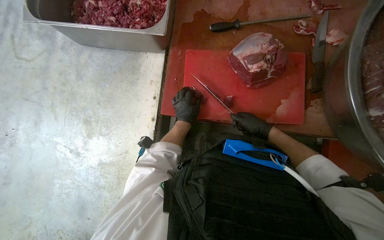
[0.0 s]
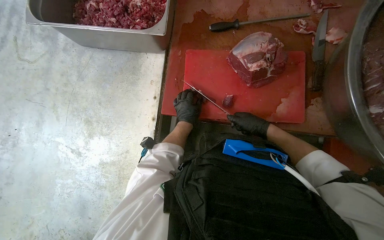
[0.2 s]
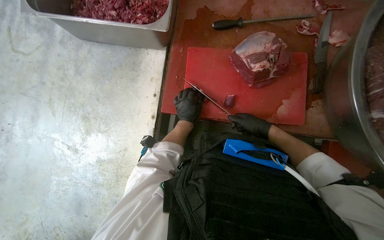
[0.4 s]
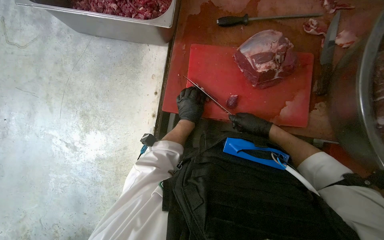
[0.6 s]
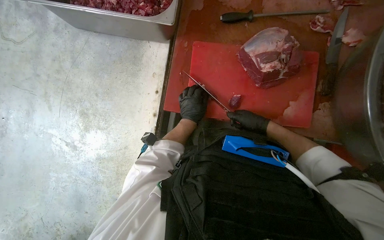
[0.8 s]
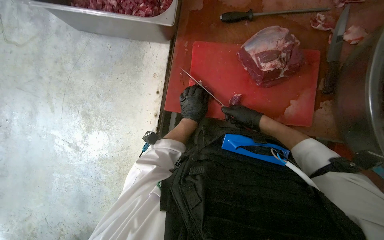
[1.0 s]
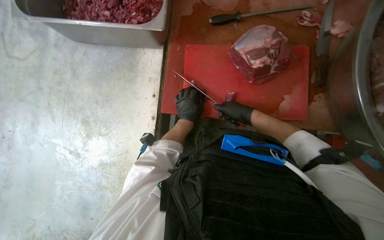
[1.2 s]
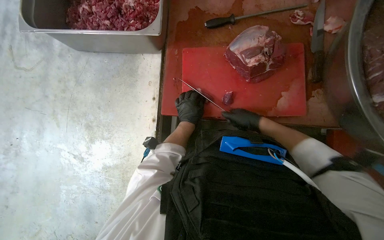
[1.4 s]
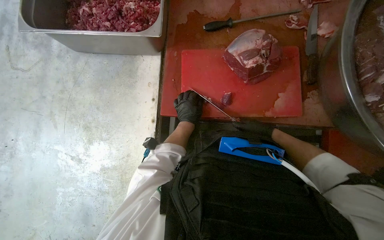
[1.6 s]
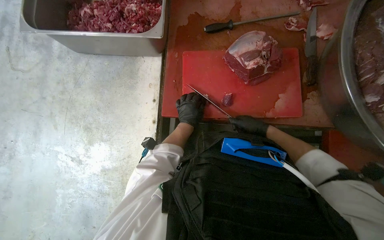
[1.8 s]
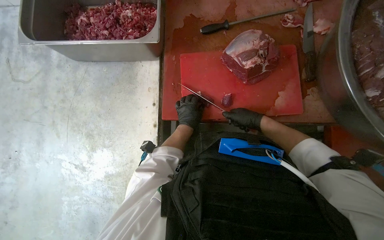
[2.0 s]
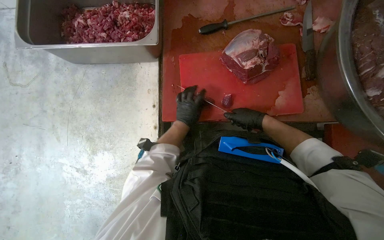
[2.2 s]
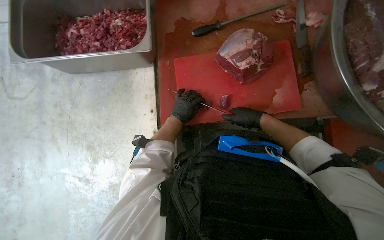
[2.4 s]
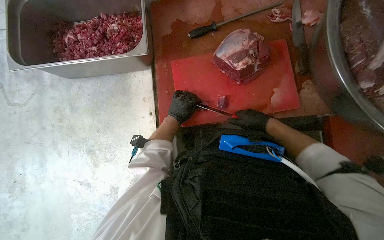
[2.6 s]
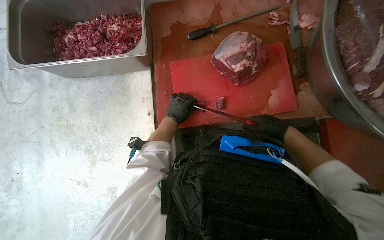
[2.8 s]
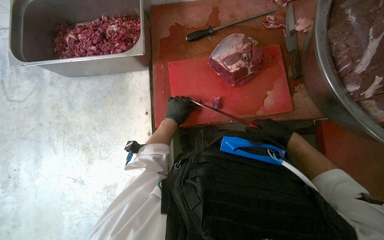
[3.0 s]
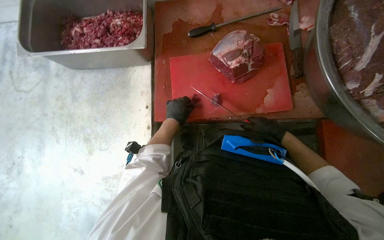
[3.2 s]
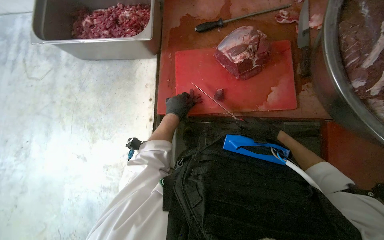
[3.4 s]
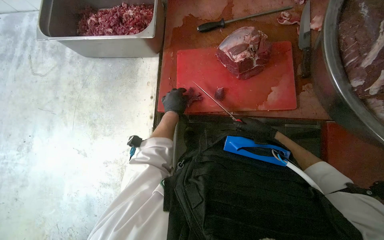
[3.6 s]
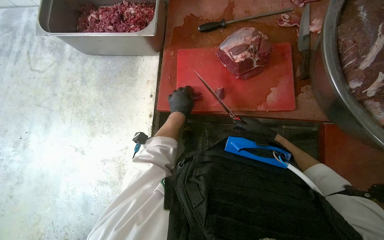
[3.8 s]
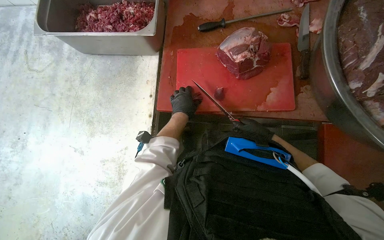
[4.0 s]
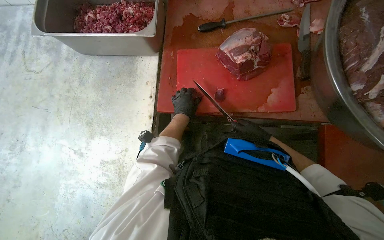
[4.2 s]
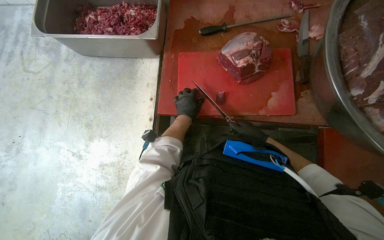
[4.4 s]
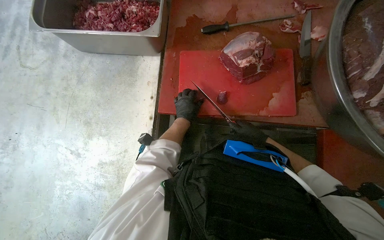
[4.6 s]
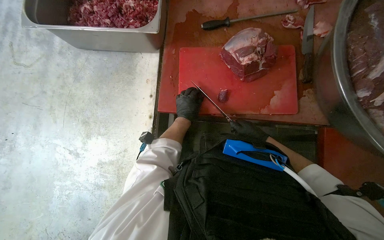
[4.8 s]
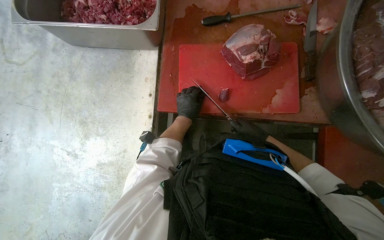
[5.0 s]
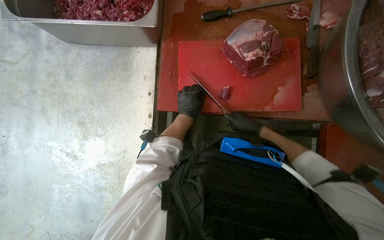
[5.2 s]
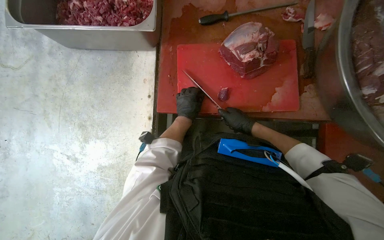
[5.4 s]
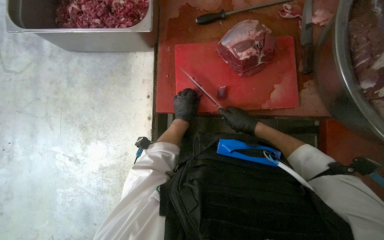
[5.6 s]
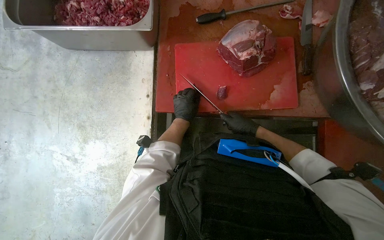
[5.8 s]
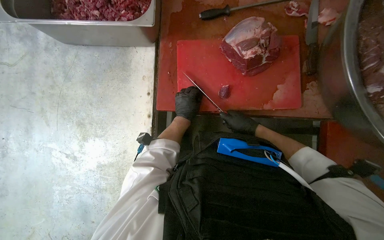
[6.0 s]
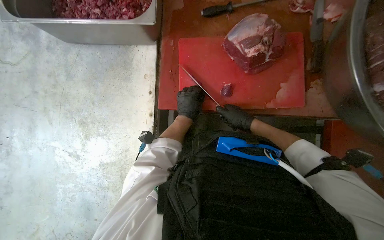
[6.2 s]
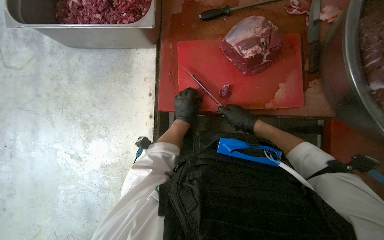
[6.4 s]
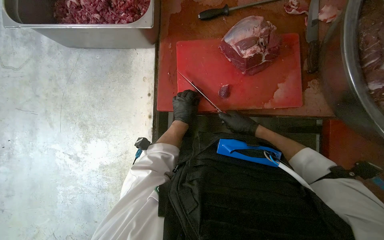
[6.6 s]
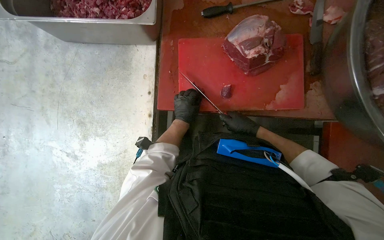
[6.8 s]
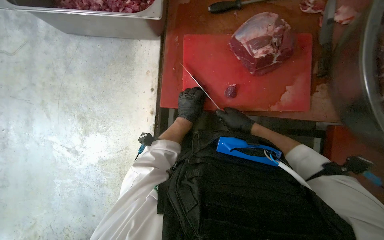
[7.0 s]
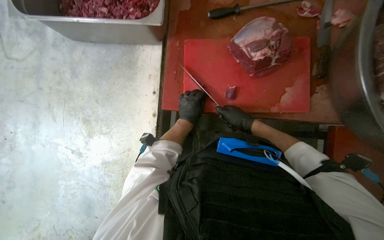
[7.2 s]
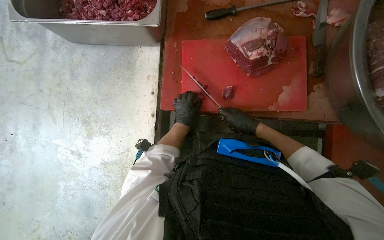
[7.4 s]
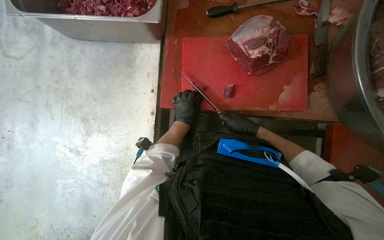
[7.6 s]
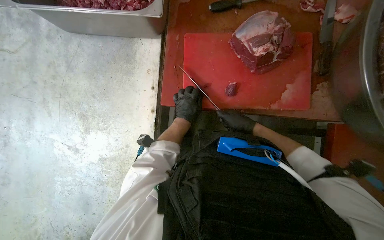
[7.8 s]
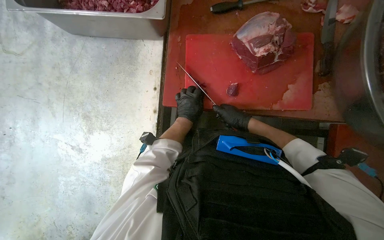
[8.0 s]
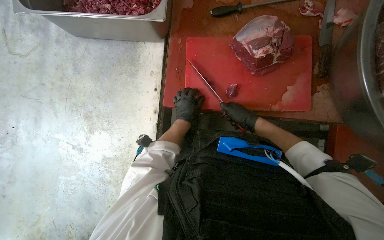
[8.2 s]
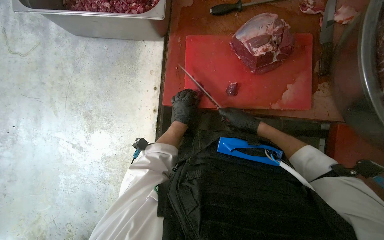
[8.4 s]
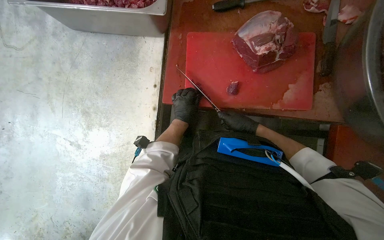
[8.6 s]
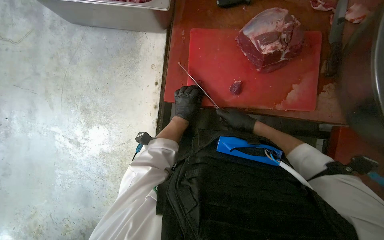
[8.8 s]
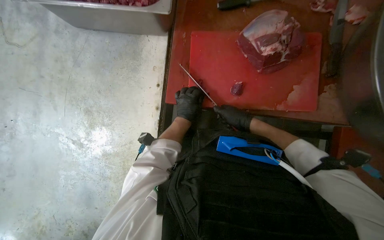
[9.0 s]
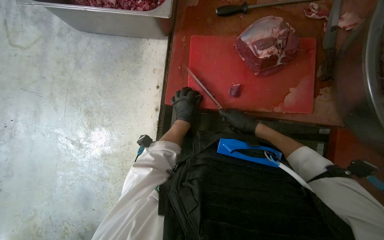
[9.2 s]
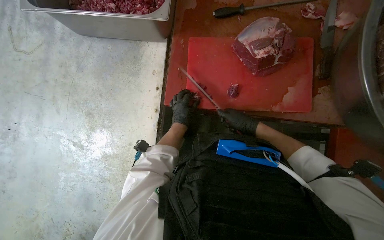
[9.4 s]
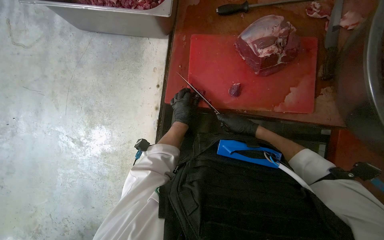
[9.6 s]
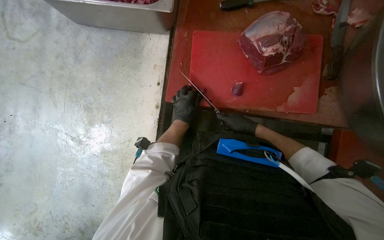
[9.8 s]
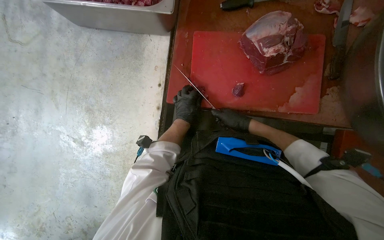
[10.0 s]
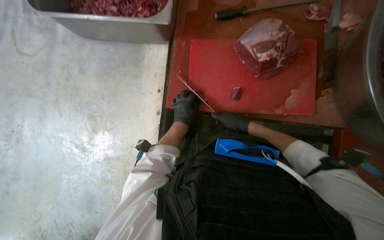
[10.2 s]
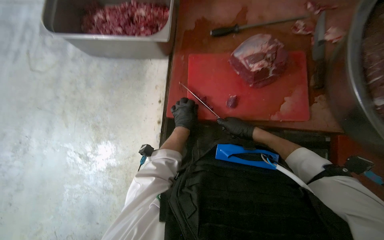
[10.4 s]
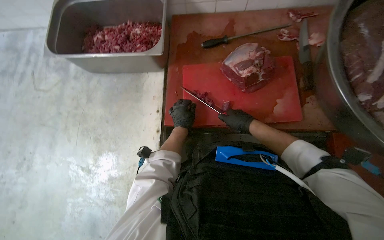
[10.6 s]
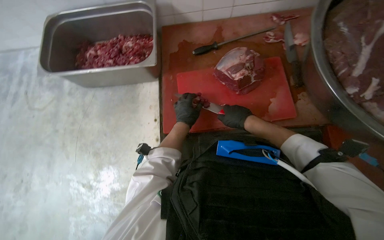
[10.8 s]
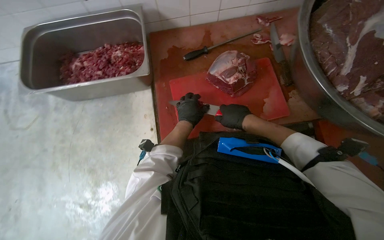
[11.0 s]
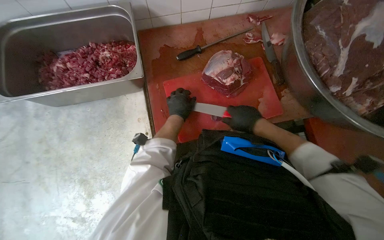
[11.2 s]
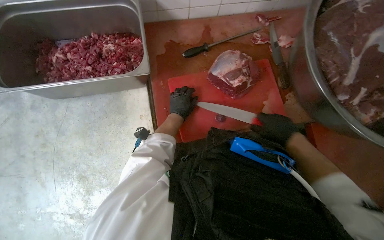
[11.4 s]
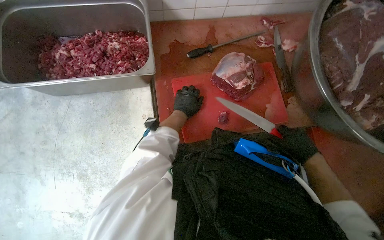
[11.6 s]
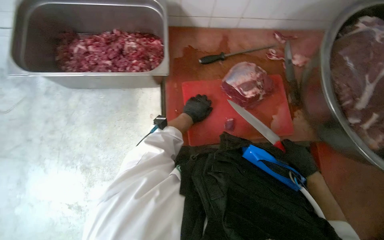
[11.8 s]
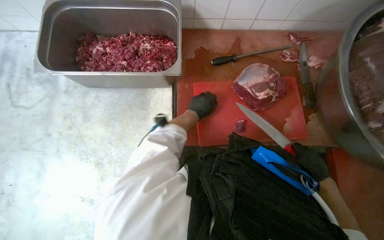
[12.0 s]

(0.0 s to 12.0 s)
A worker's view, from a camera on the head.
Job: preparing food.
The whole recording: Cutting meat on board. The worker cuts pieces of meat on a red cutting board with a knife.
0.0 s - 1.6 s: The hands make small movements and keep their place.
1.6 s - 3.0 s: The right hand shifts approximately 10 cm nearer to the camera.
3.0 s - 4.4 s: The right hand heads farther from the camera, covering approximately 10 cm.
4.4 s - 6.0 s: The hands are busy where they are.
6.0 s - 10.4 s: The hands work in one place, with small movements.
10.4 s - 12.0 s: The right hand travels to the right and nearer to the camera by some 15 cm, while the left hand shifts some 15 cm up the picture.

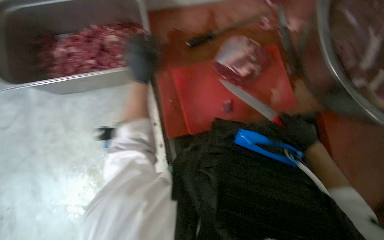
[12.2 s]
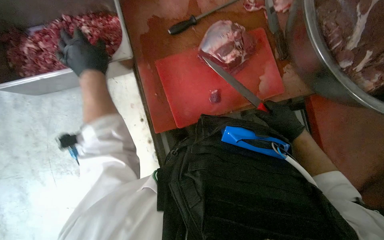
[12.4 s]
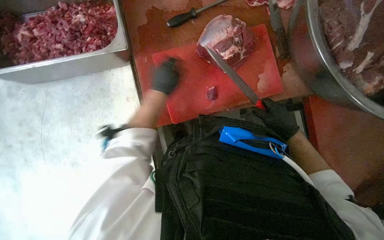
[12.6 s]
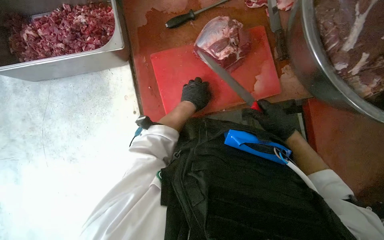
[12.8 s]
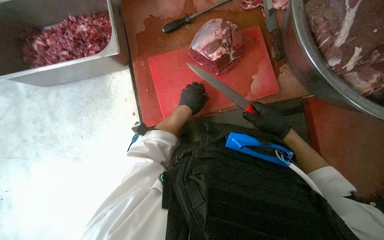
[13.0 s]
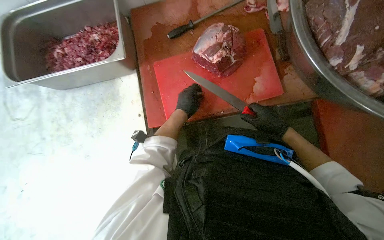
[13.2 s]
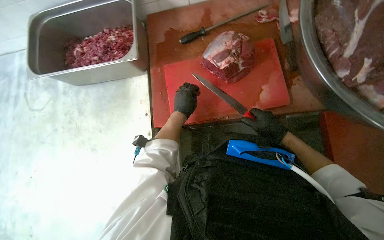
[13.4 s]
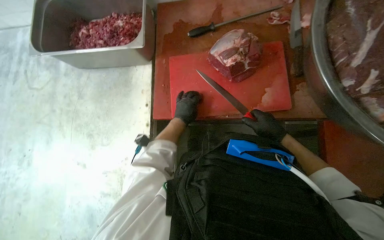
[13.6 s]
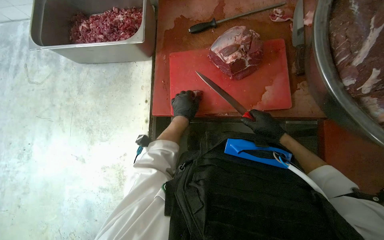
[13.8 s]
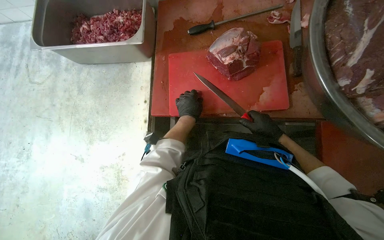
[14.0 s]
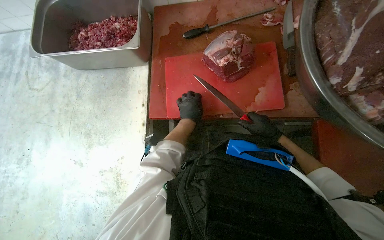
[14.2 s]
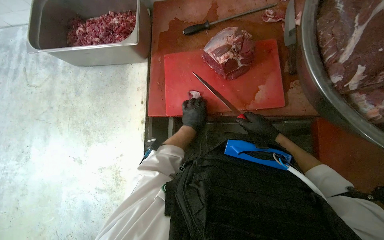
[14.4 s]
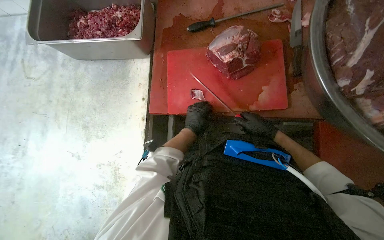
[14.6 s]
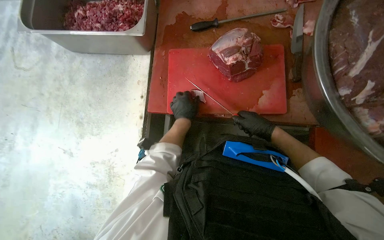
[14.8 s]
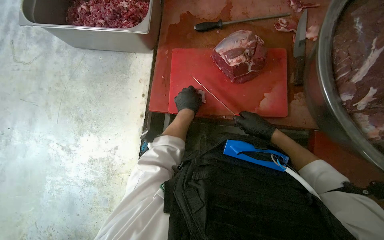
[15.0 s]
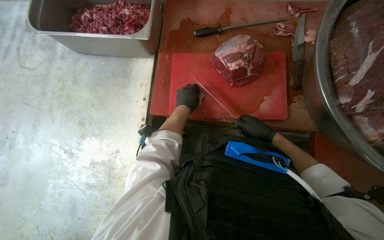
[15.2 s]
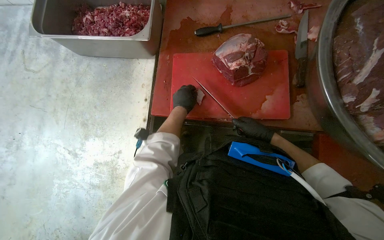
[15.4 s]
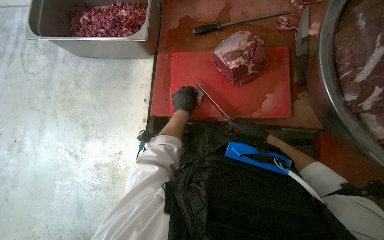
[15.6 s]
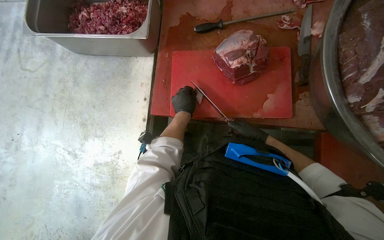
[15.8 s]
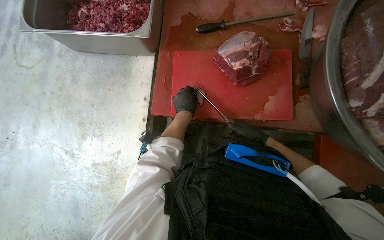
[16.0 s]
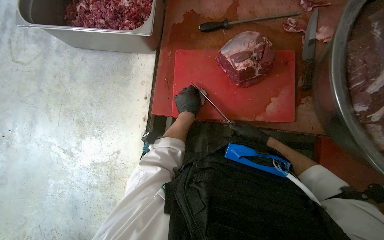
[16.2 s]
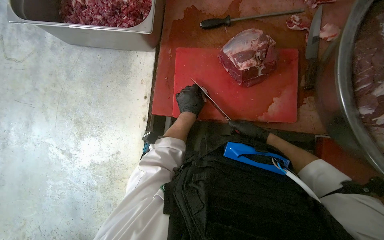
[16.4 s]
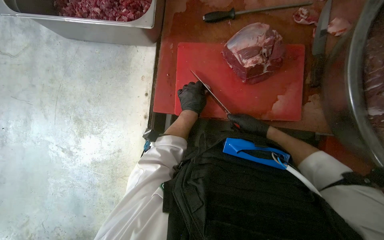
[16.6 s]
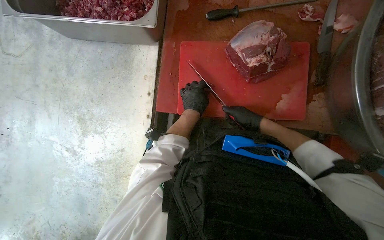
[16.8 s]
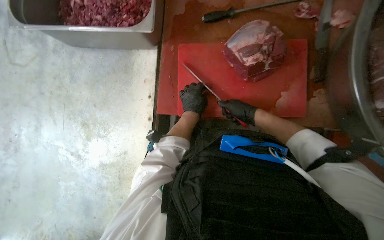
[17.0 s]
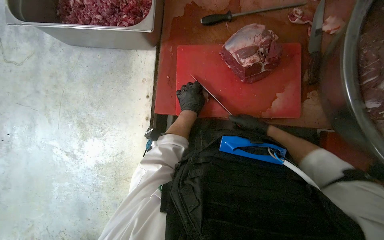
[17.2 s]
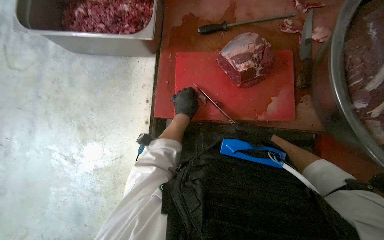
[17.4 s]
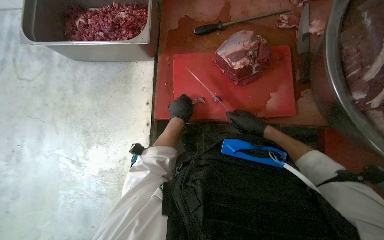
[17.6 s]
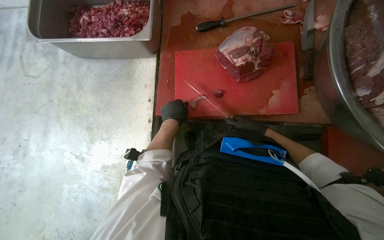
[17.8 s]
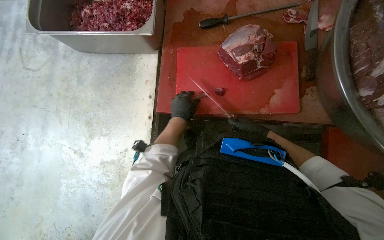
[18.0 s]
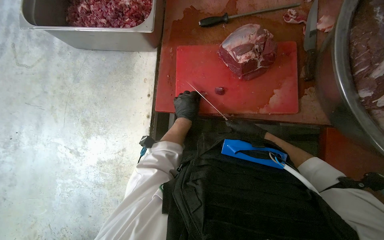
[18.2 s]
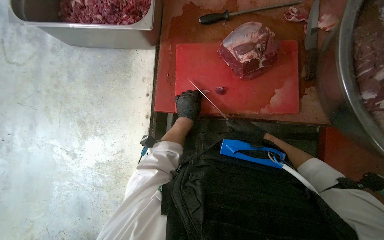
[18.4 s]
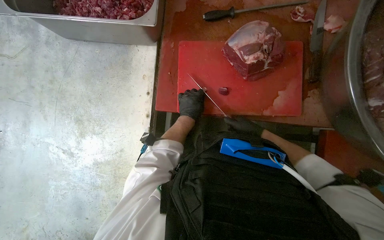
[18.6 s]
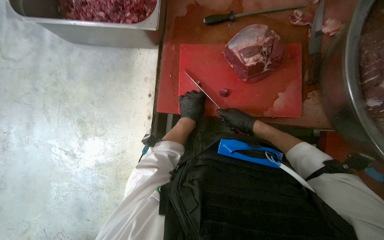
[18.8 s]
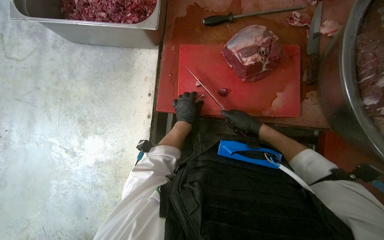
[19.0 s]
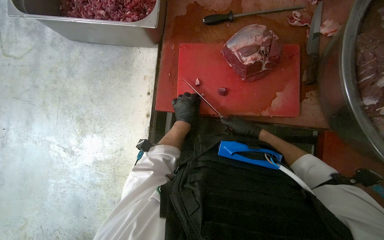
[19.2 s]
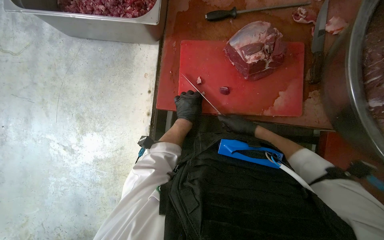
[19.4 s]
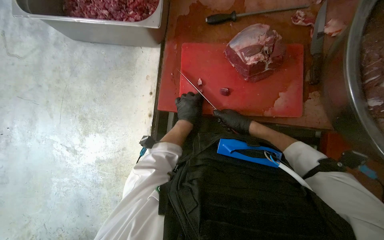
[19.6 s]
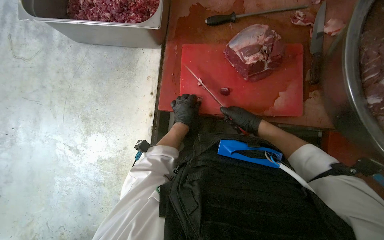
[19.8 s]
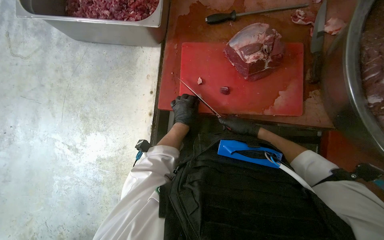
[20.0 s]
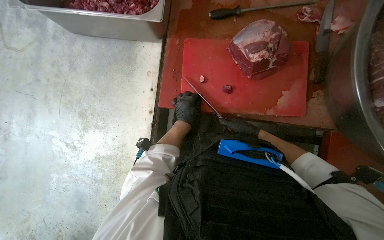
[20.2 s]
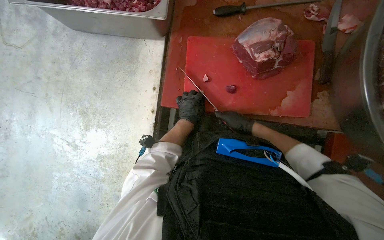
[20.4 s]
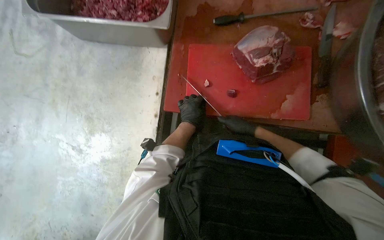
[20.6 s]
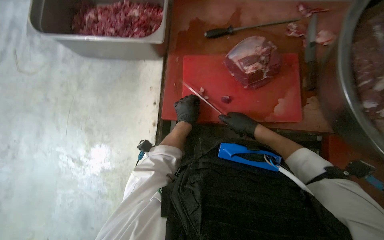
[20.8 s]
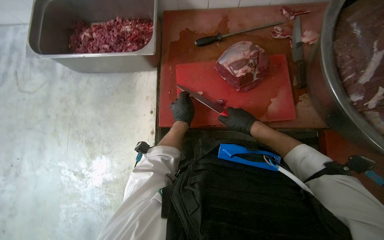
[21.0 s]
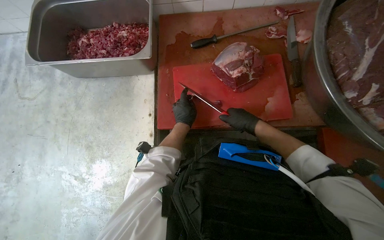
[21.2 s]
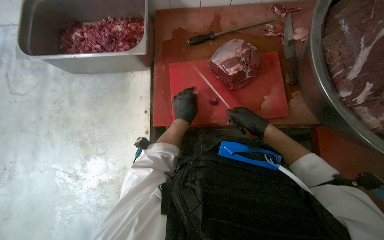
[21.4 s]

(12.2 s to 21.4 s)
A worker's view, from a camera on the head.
Job: preparing food.
The whole recording: Cutting meat on board. The worker cuts pieces of meat on a red cutting board with a knife.
12.2 s - 13.8 s: The head turns to the left by about 15 degrees.
13.8 s - 15.2 s: The hands stay close to where they were, moving slightly.
18.4 s - 19.8 s: The hands are busy where they are.
19.8 s - 21.4 s: The hands stay close to where they were, moving slightly.
